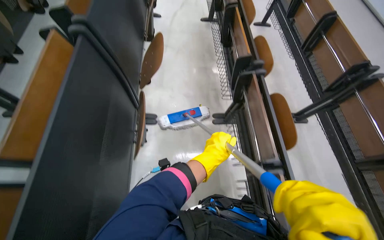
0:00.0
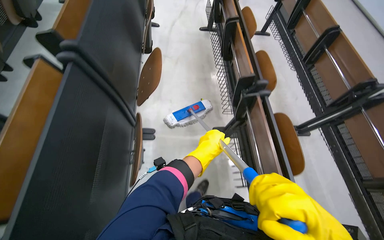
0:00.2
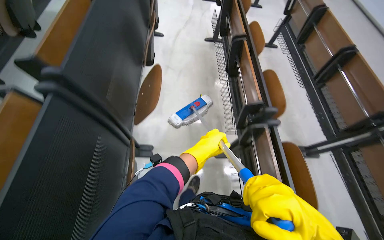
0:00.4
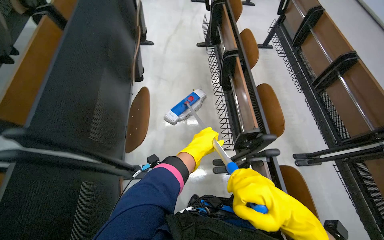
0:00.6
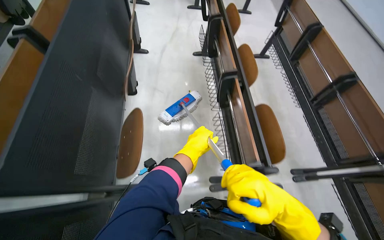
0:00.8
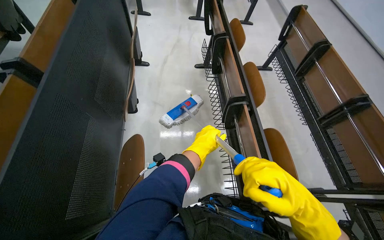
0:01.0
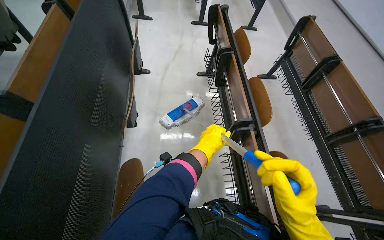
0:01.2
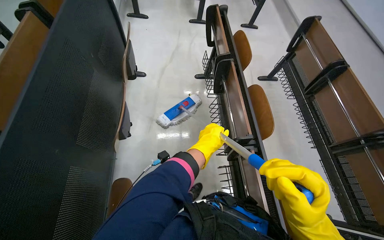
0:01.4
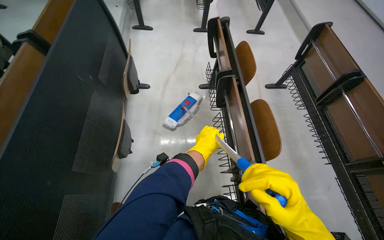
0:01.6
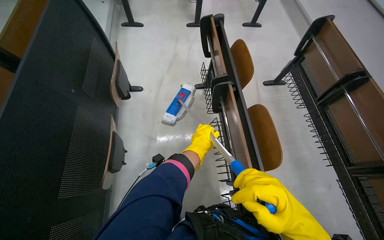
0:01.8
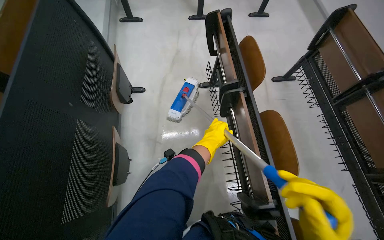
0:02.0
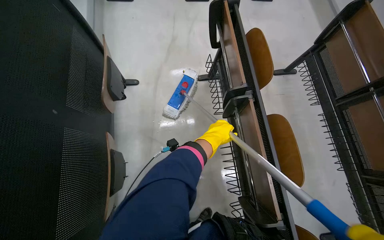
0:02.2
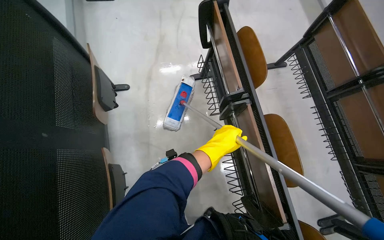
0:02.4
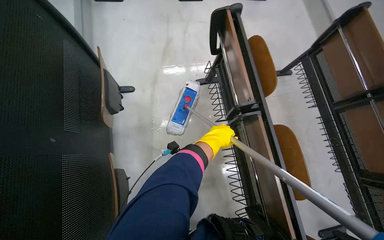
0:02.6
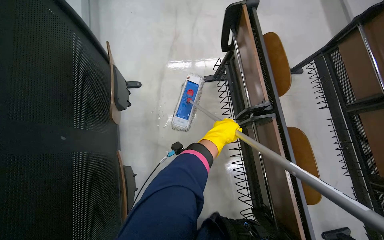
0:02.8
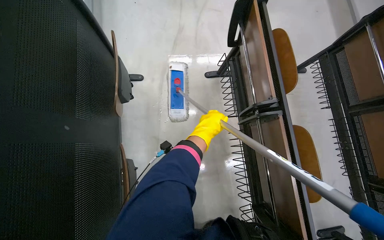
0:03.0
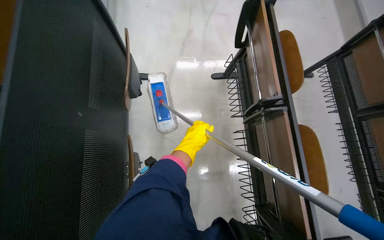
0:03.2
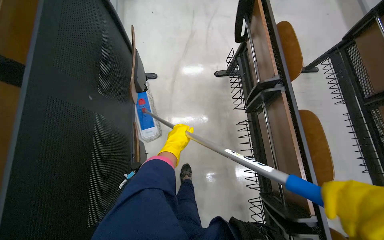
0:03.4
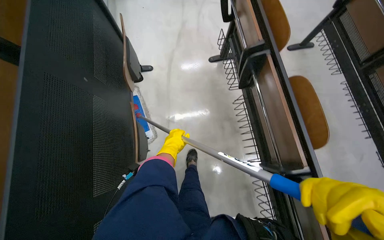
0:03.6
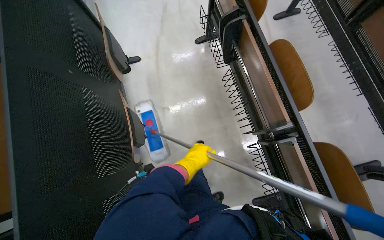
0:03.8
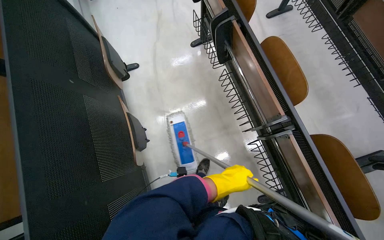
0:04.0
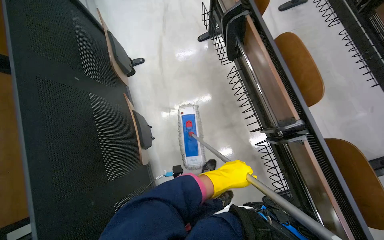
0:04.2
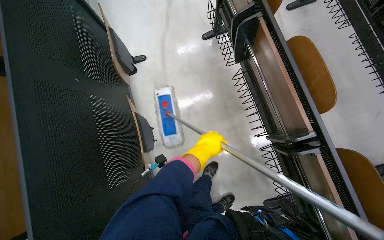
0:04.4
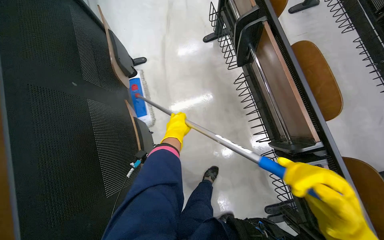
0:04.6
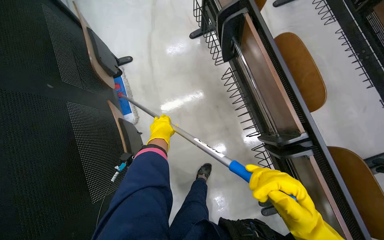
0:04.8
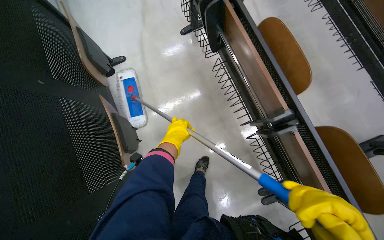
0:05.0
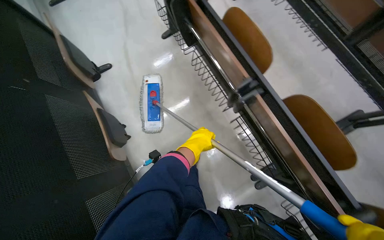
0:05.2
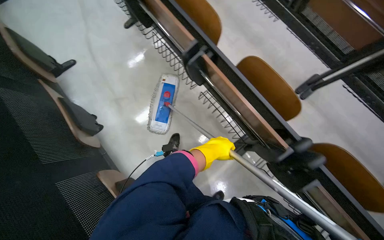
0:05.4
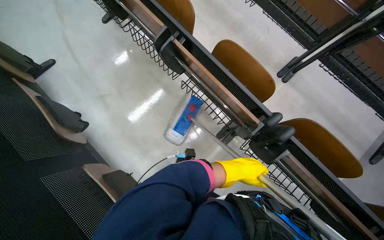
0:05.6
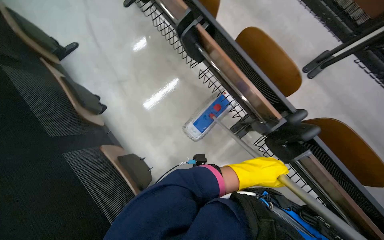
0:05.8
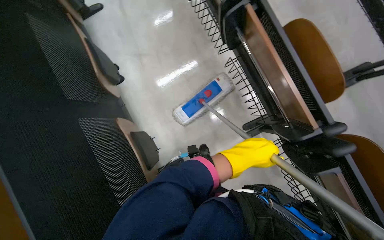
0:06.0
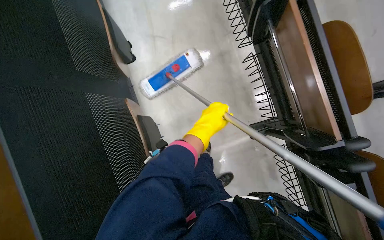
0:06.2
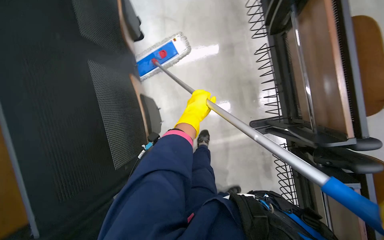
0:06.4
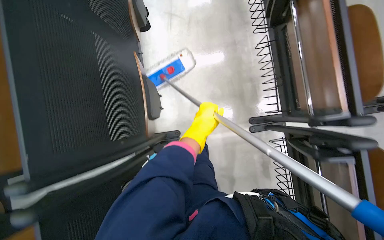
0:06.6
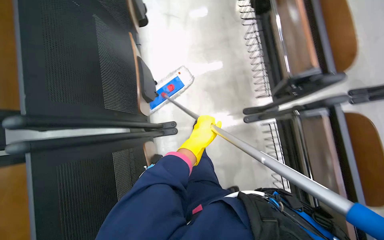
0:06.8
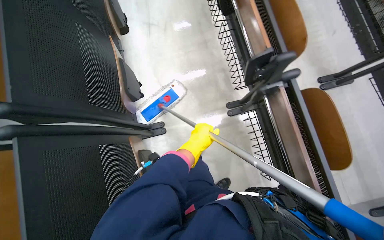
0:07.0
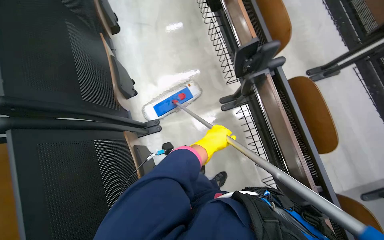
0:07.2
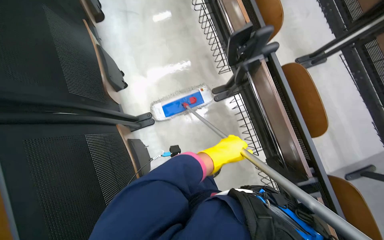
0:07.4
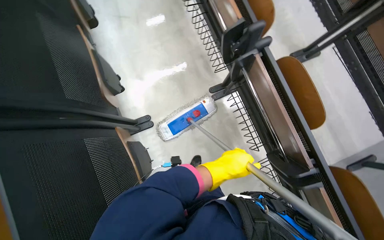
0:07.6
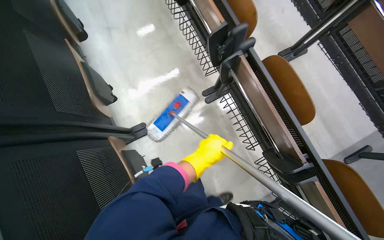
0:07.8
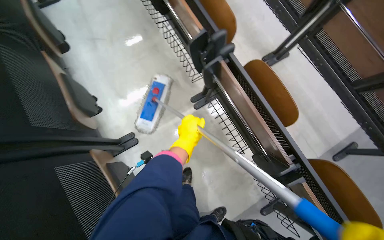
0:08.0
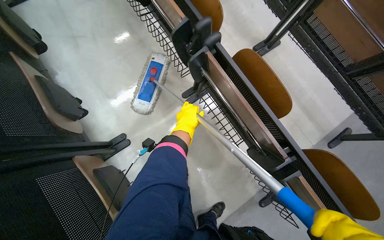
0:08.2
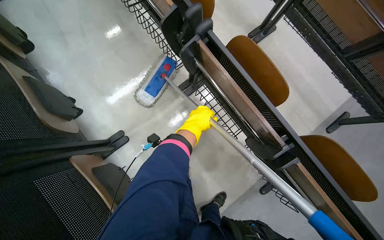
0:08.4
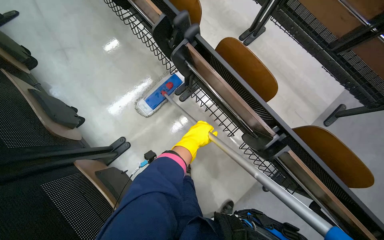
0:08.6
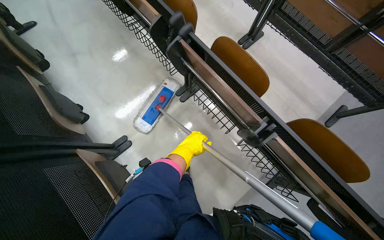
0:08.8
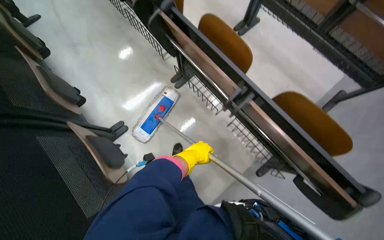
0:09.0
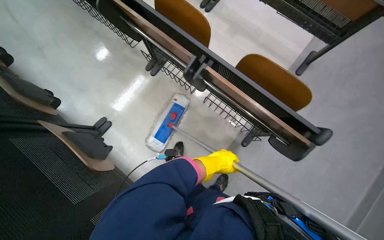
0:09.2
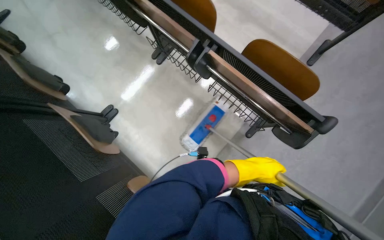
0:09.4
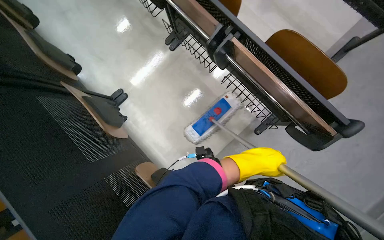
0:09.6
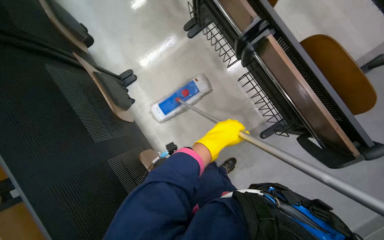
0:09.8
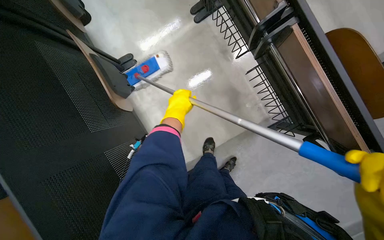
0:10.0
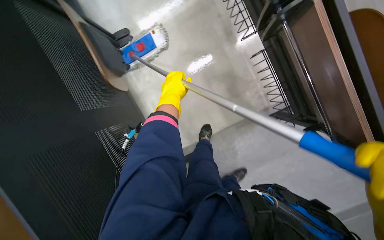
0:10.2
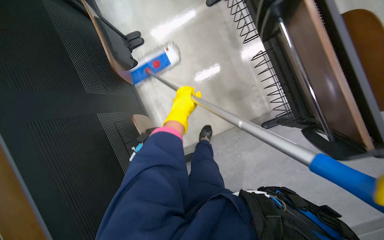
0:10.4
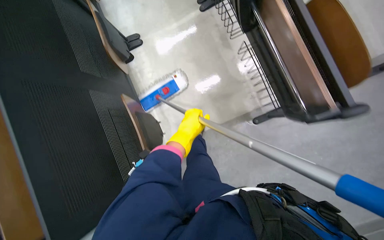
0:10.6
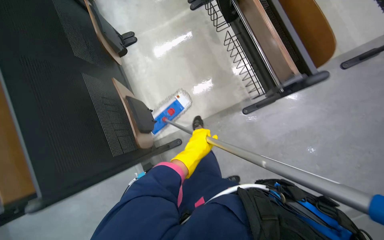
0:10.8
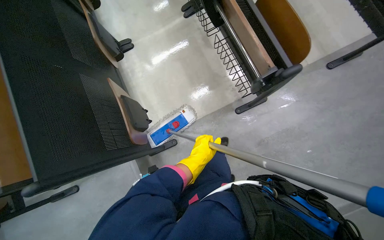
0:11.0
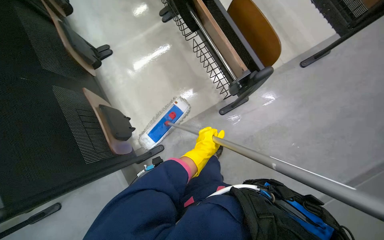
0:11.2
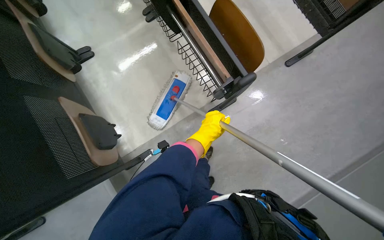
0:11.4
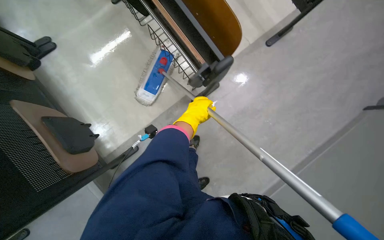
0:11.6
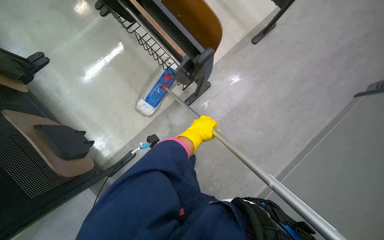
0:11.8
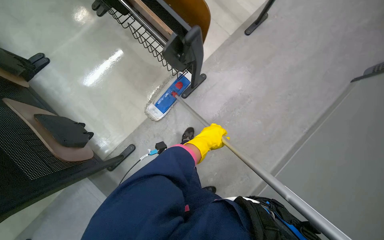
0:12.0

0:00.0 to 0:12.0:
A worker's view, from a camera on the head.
Job: mopping floor.
The whole recording: Mopping lecture hall floor. The worker mops the floor of the lecture hall with a long-handled mop.
0:00.0 to 0:01.6: The camera is carried approximately 1 m.
0:01.6 to 0:03.0: The head travels approximately 50 cm. The view tips downward by about 15 degrees.
0:03.0 to 0:04.4: The left hand swings left and right, about 20 cm each way, with 2 reversals.
0:04.4 to 0:06.0: The camera travels some 50 cm.
0:06.0 to 0:07.6: The left hand goes up the picture and returns, roughly 10 cm each way.
0:07.6 to 0:09.0: The left hand goes up the picture and returns, about 15 cm each way.
0:09.0 to 0:10.4: The view tilts some 20 degrees downward. The left hand moves about 30 cm to the right and comes back.
0:10.4 to 0:12.0: The left hand travels to the right and down the picture by approximately 40 cm.

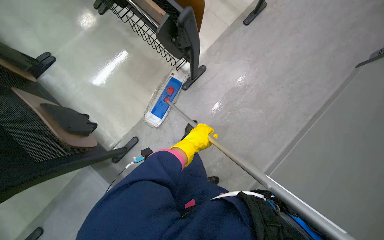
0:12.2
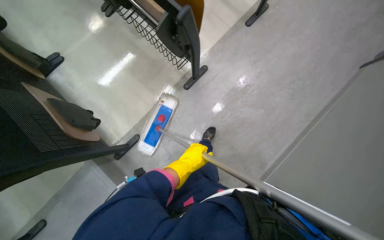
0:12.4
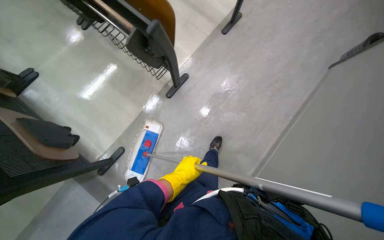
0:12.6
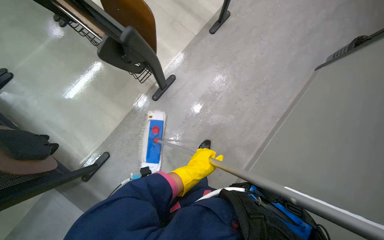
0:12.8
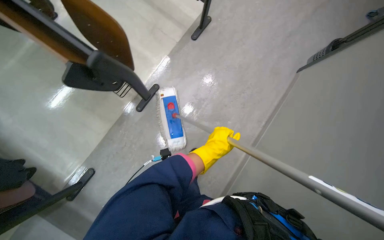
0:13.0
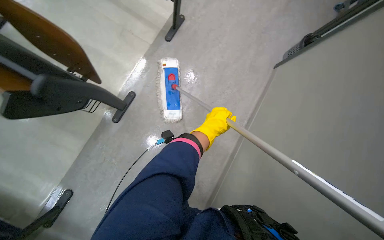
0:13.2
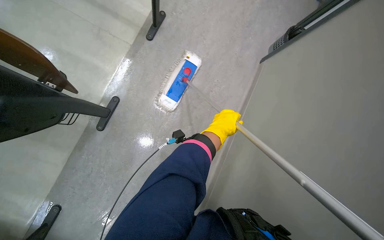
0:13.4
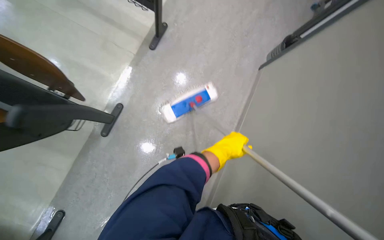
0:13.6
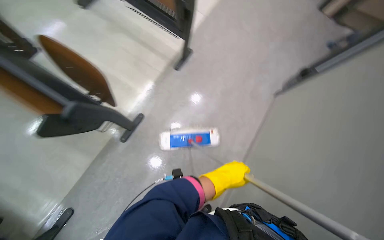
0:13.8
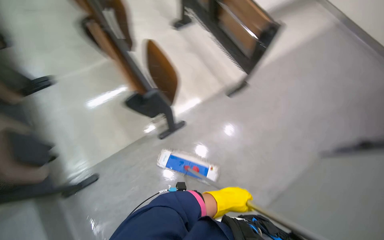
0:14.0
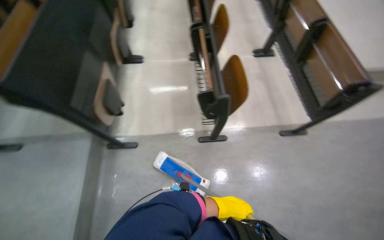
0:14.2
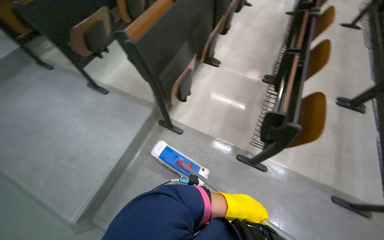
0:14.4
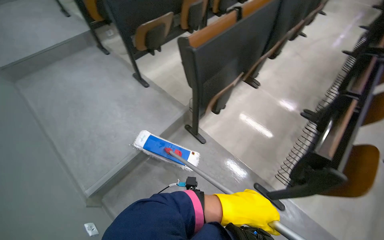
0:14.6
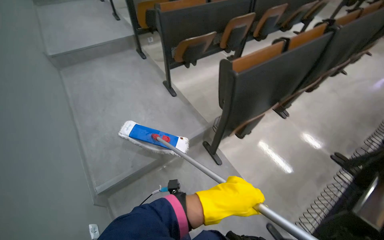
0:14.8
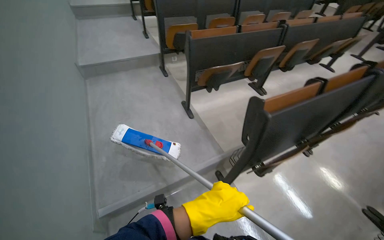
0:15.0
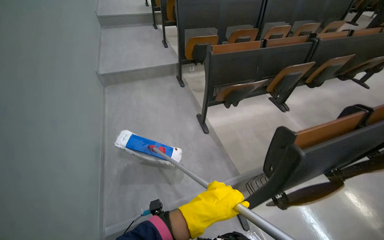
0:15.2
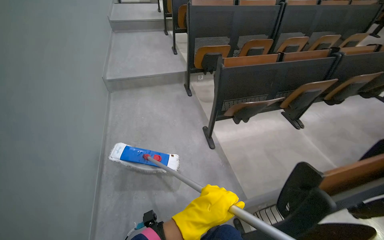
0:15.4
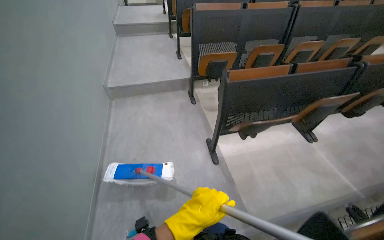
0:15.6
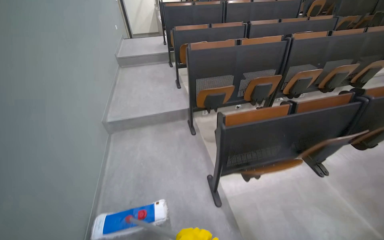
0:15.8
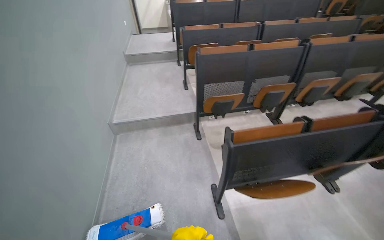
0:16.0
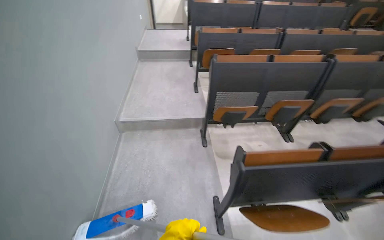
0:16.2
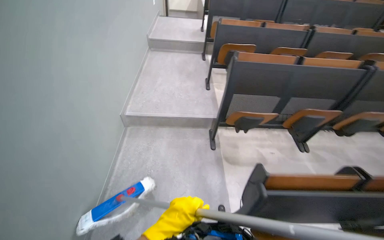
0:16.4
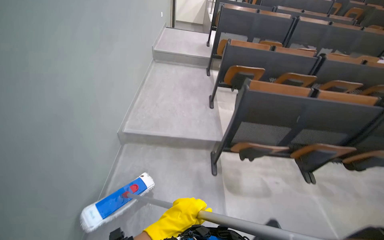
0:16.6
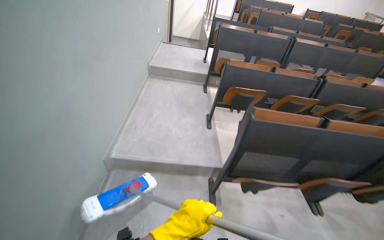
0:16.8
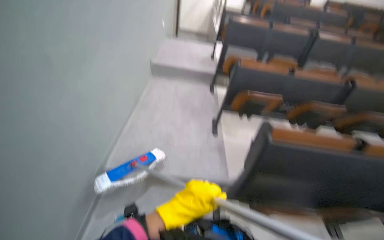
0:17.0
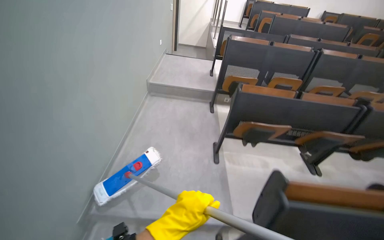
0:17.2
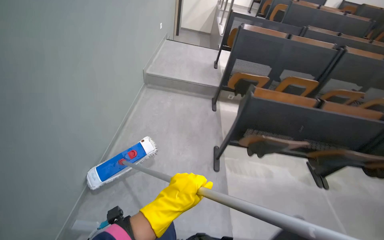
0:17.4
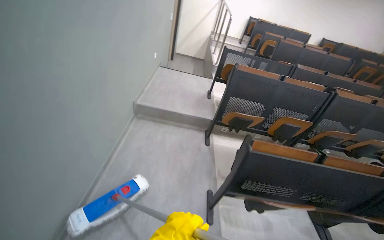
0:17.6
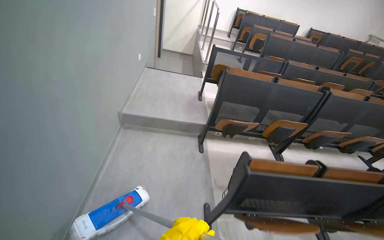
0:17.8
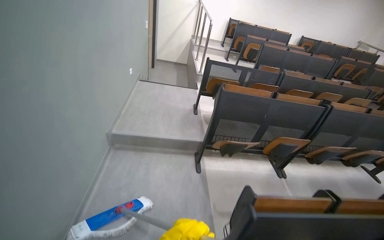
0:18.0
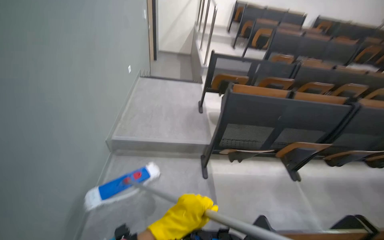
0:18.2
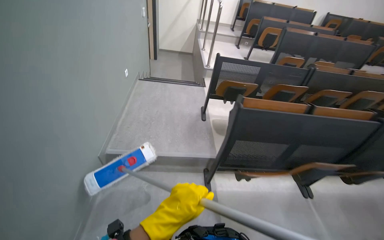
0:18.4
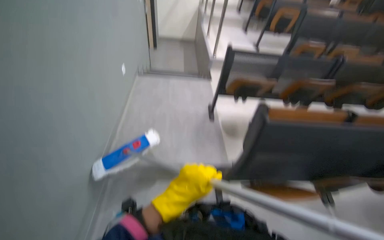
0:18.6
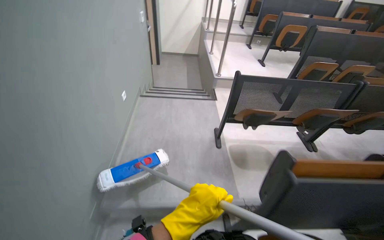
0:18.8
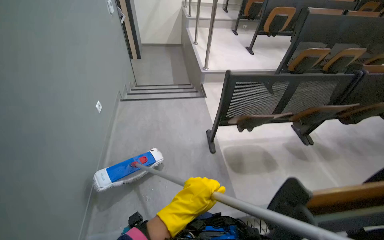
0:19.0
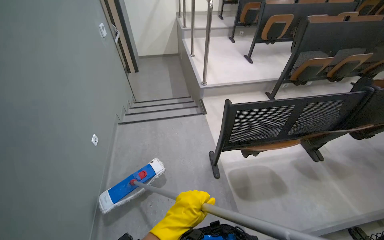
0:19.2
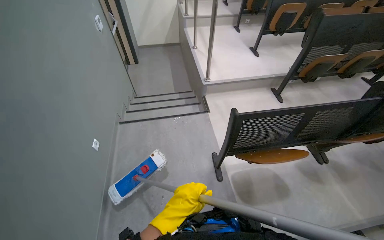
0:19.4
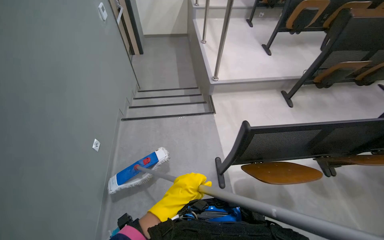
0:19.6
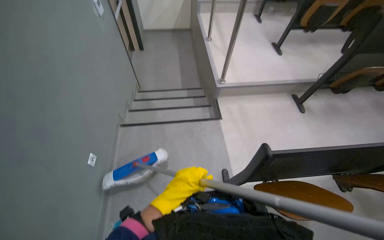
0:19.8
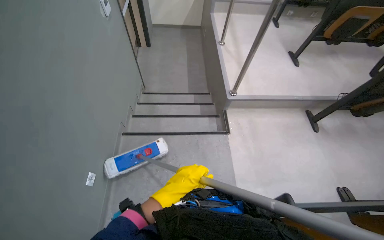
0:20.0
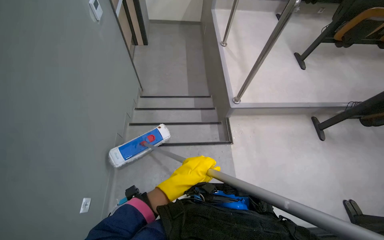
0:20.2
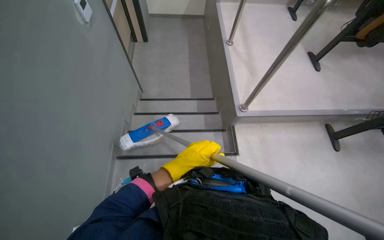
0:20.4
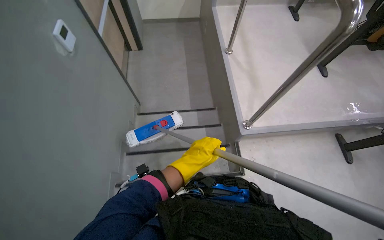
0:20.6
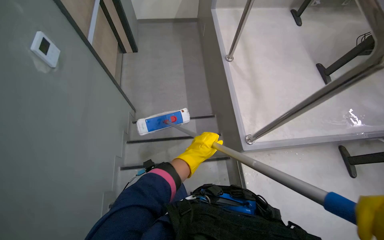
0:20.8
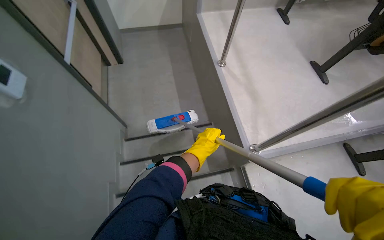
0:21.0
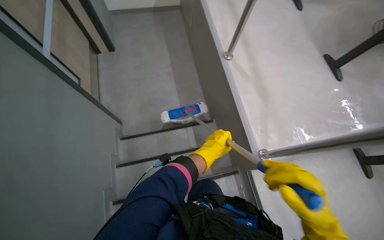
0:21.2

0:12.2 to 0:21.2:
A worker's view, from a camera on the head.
Job: mopping floor.
The whole recording: Mopping lecture hall floor. The worker mops the floor of the lecture hall with a long-handled mop.
0:13.8 to 0:15.2: The camera travels roughly 80 cm. The head turns to the left by some 135 degrees. The camera pitches upward, by about 35 degrees.
0:15.2 to 0:16.6: The wearer moves about 1 m. The wearer looks roughly 20 degrees further to the left.
0:16.6 to 0:18.2: The head travels about 2 m.
0:18.2 to 0:19.8: The wearer moves about 1.5 m. The view tilts approximately 15 degrees downward.
0:19.8 to 0:21.2: The wearer moves some 1.5 m. The wearer looks about 15 degrees further downward.
